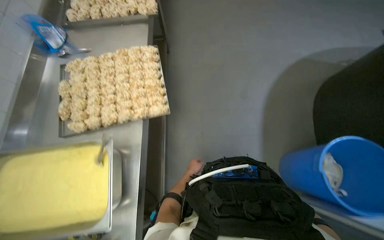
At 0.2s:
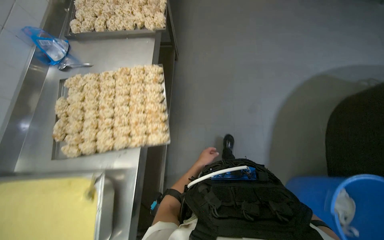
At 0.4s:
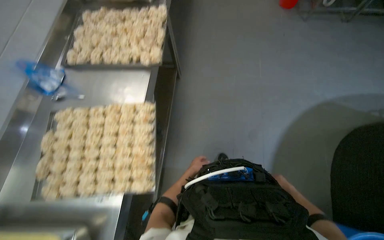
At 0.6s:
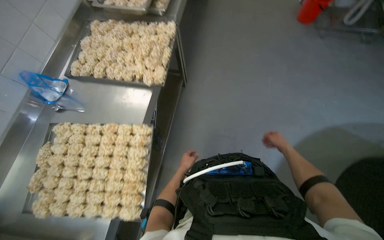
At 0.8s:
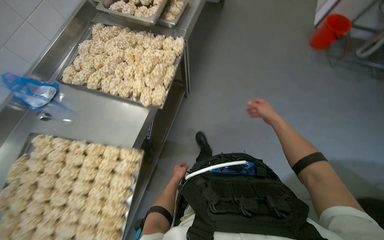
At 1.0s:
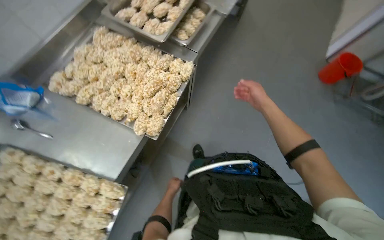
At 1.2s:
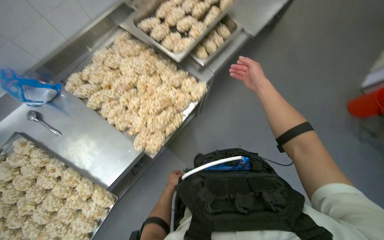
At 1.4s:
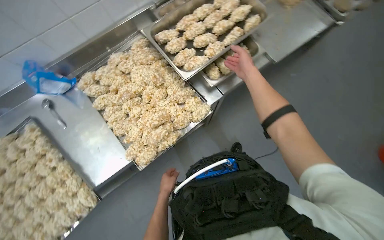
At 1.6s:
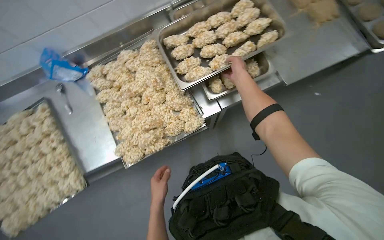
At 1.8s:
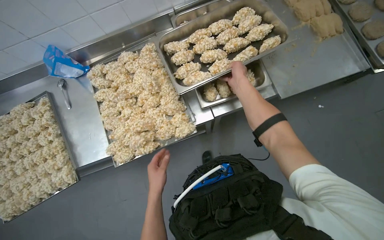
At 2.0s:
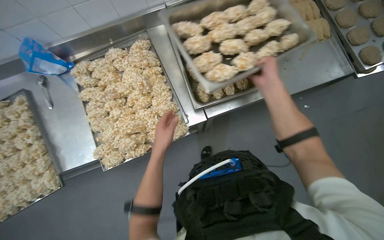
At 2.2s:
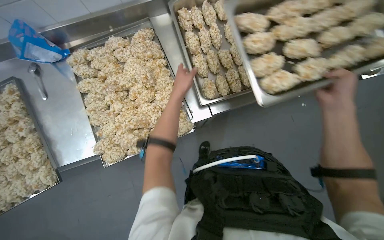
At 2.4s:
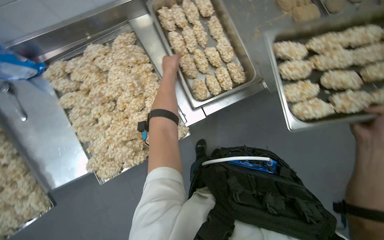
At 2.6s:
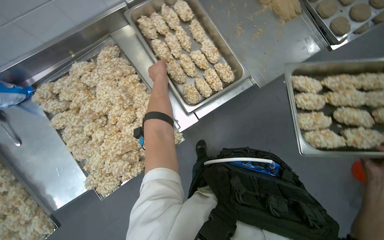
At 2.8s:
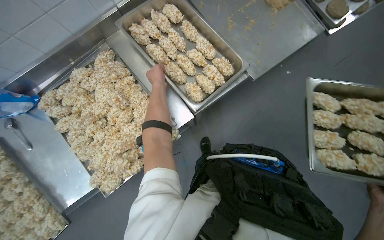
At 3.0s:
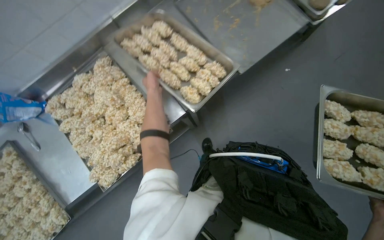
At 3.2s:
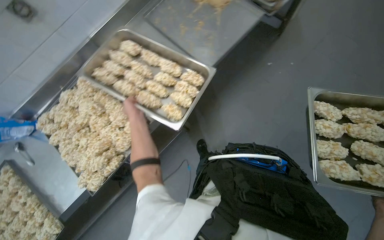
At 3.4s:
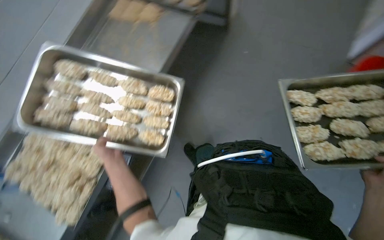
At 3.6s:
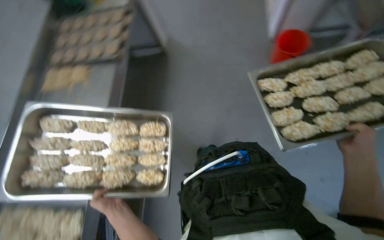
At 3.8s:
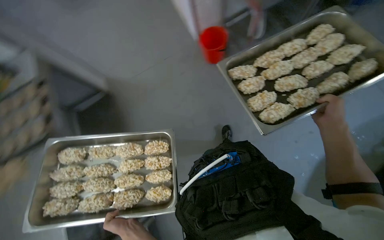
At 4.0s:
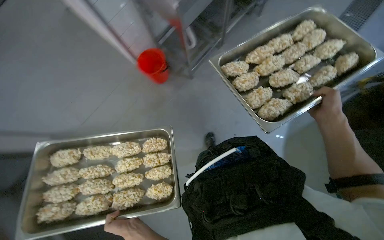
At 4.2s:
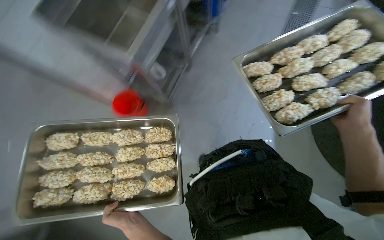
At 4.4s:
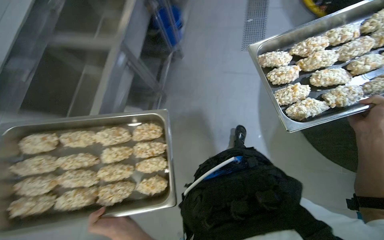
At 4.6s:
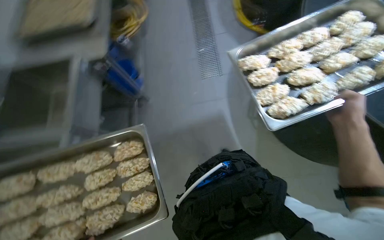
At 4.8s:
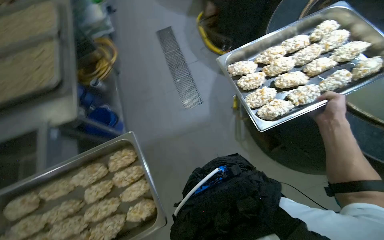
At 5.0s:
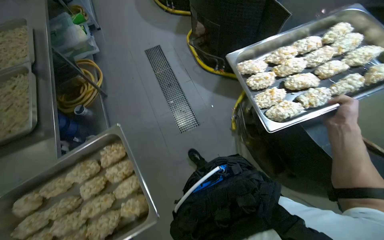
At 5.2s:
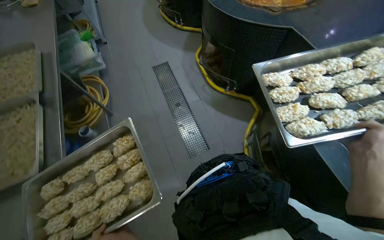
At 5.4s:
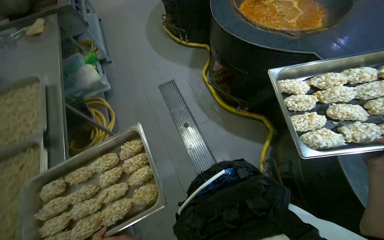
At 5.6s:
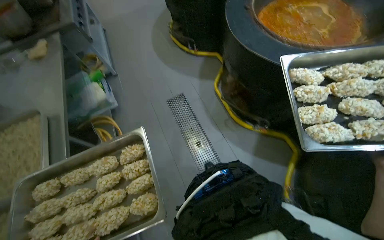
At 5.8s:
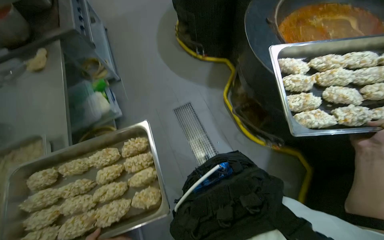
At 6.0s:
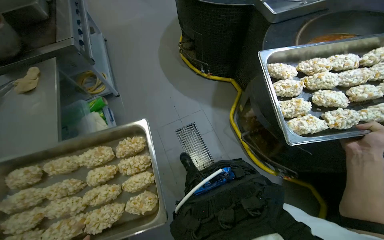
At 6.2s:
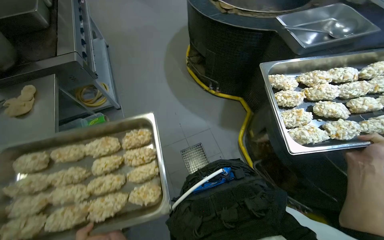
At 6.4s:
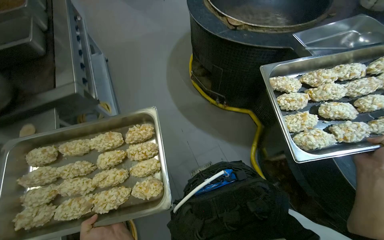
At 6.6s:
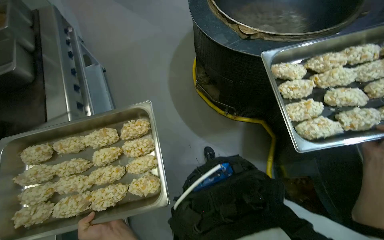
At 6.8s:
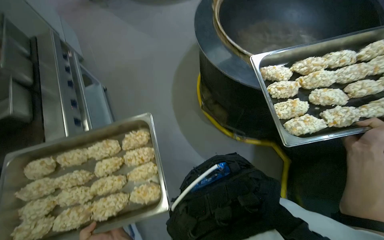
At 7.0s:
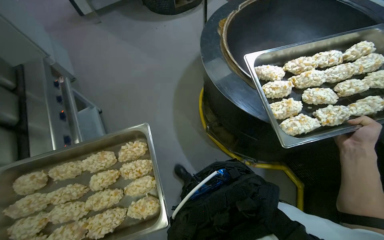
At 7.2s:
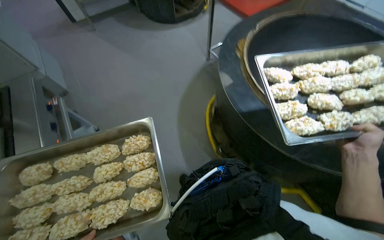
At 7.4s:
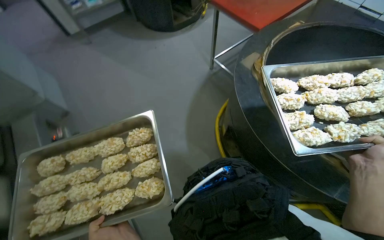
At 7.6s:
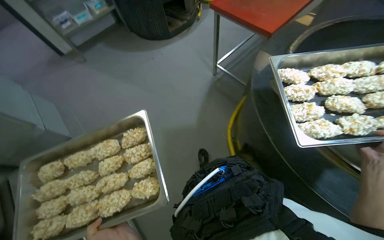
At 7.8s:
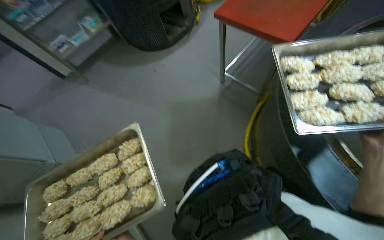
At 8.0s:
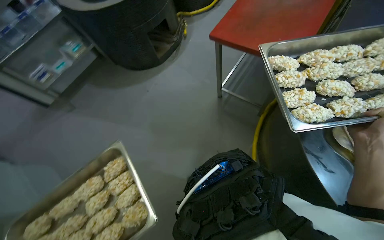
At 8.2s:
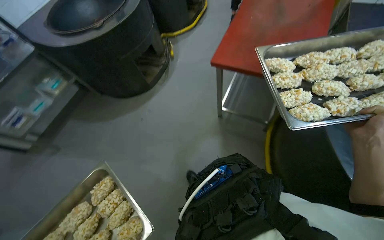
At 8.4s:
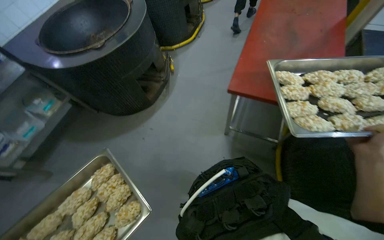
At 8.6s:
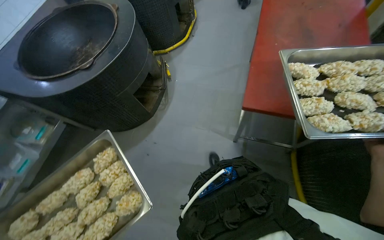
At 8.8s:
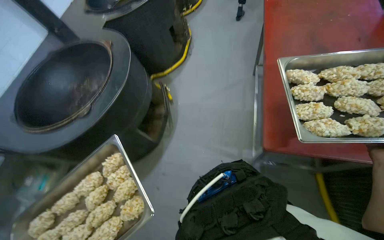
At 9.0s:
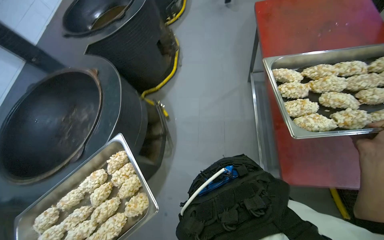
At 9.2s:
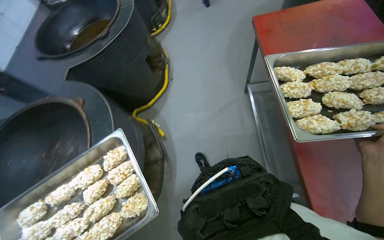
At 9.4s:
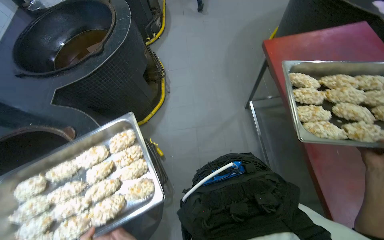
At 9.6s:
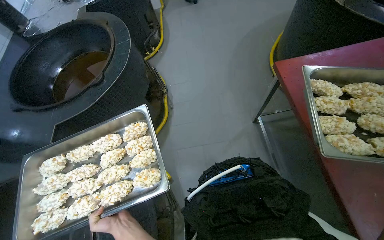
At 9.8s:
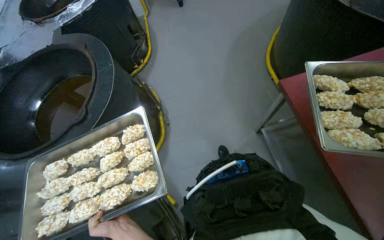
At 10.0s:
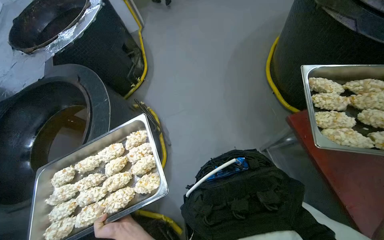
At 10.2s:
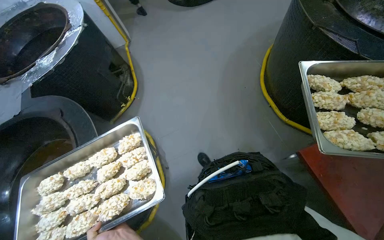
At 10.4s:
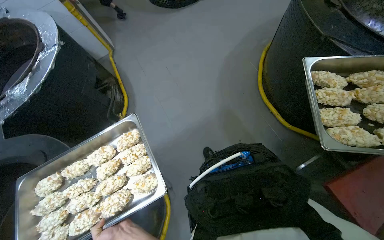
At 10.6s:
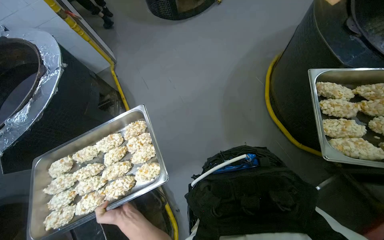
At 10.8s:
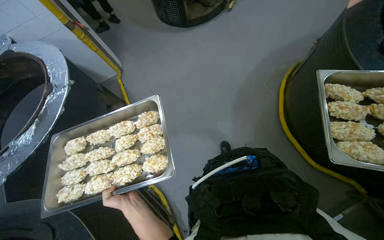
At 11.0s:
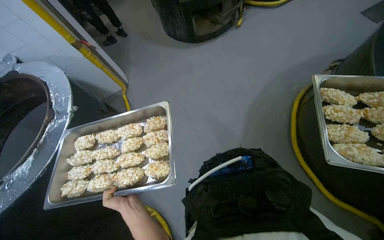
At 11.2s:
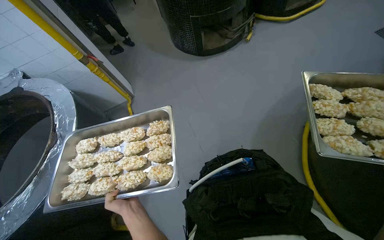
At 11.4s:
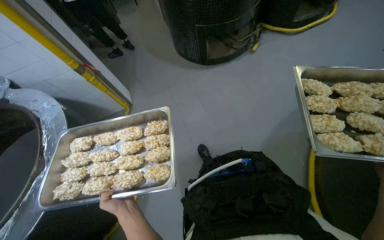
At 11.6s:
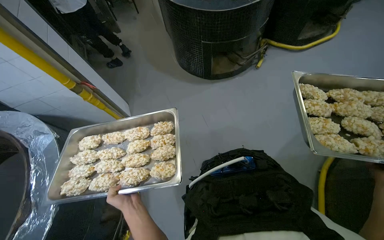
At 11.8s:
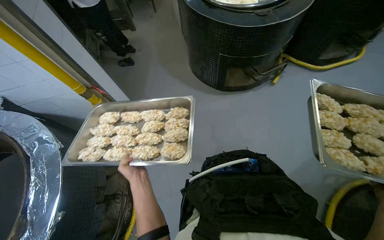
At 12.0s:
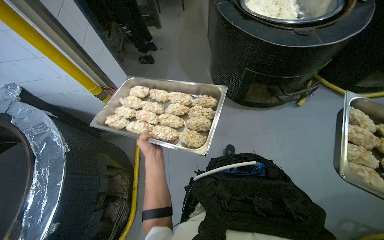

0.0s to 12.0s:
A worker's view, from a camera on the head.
Job: cooking food.
The whole recording: Transporting food trays to oven. The worker carries two trays of prepared food items and hands them to a coworker to place in the oven.
0.0s to 1.6s: The camera travels approximately 1 m. The head rotates about 70 degrees to the left.
1.6s to 3.0s: The left hand heads up the picture, covering some 40 cm.
7.6s to 9.0s: The camera pitches upward, by some 15 degrees.
10.4s to 12.0s: The head turns to the left by some 35 degrees. The view tilts about 15 degrees upward.

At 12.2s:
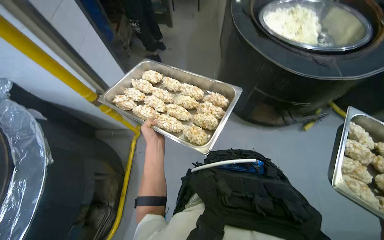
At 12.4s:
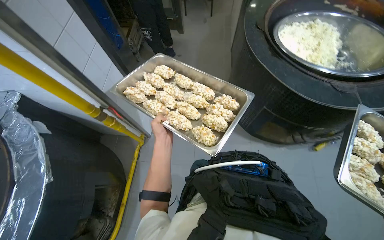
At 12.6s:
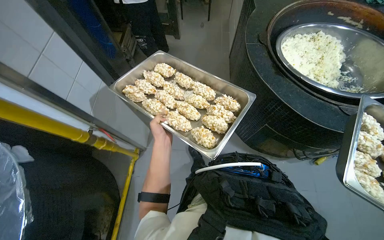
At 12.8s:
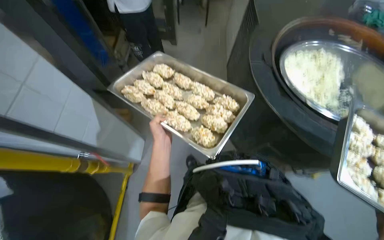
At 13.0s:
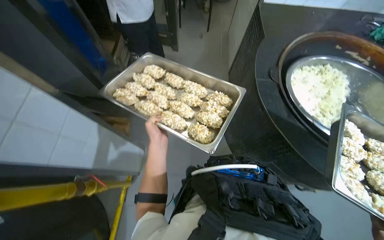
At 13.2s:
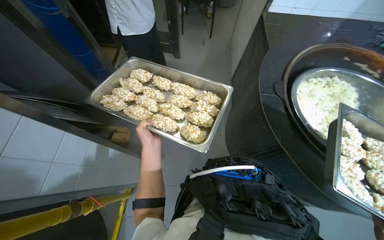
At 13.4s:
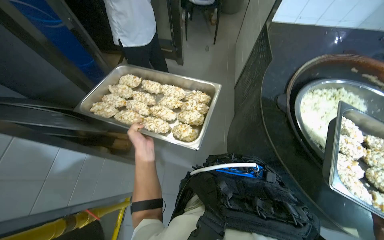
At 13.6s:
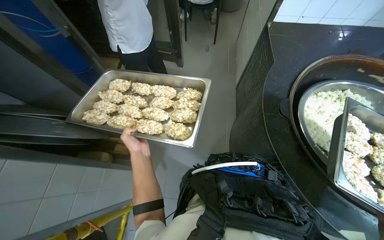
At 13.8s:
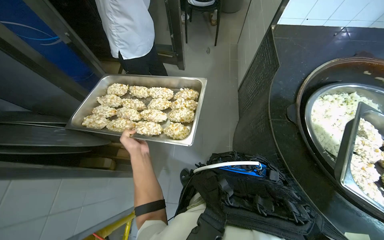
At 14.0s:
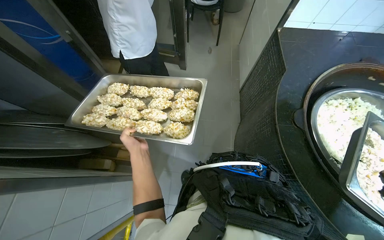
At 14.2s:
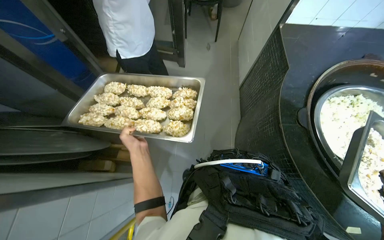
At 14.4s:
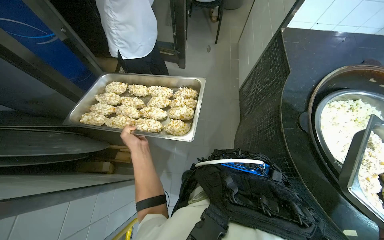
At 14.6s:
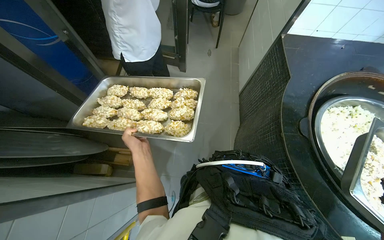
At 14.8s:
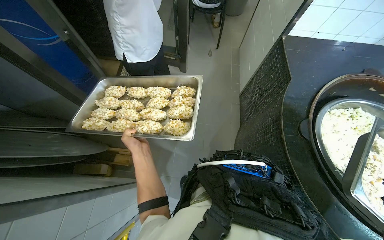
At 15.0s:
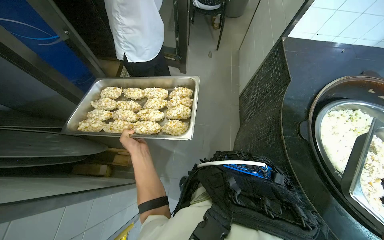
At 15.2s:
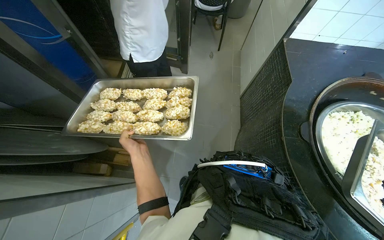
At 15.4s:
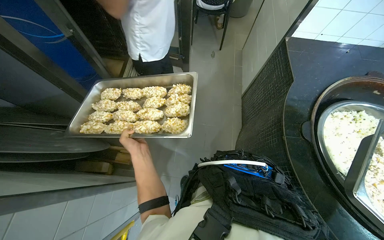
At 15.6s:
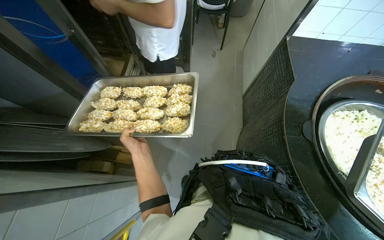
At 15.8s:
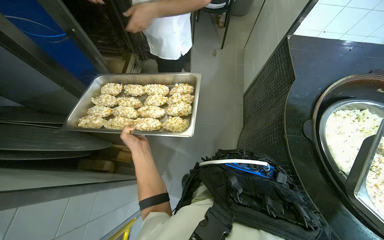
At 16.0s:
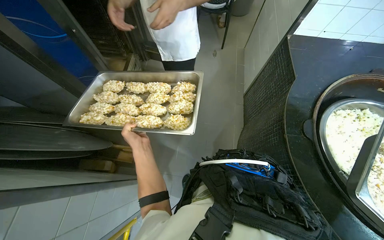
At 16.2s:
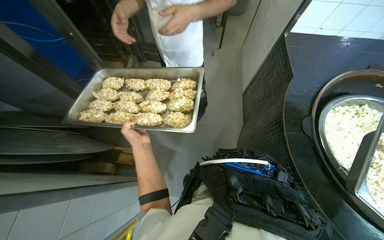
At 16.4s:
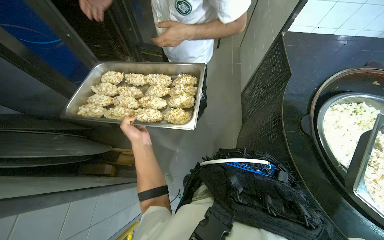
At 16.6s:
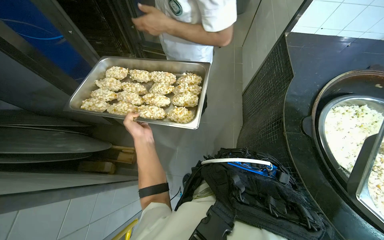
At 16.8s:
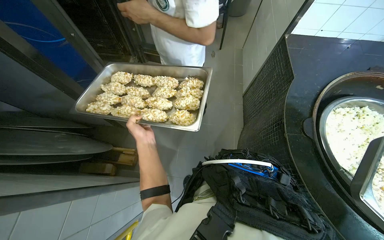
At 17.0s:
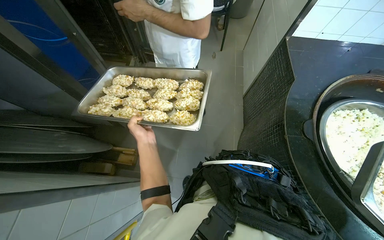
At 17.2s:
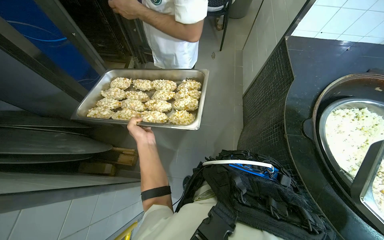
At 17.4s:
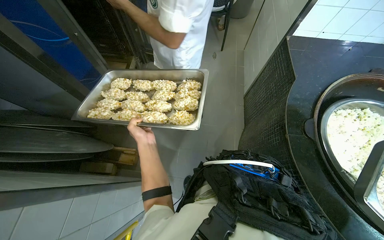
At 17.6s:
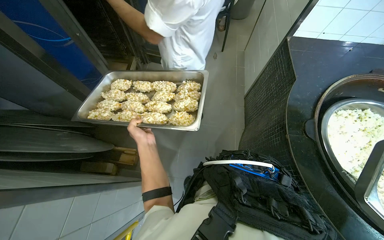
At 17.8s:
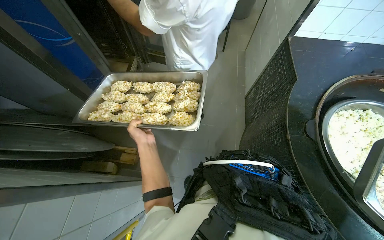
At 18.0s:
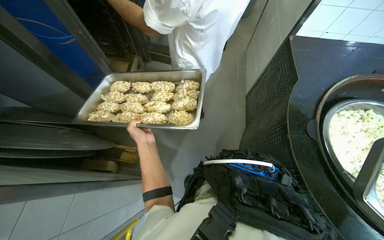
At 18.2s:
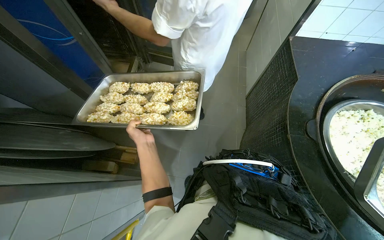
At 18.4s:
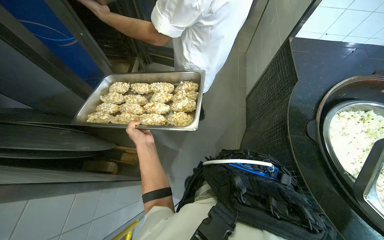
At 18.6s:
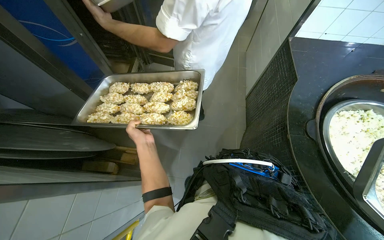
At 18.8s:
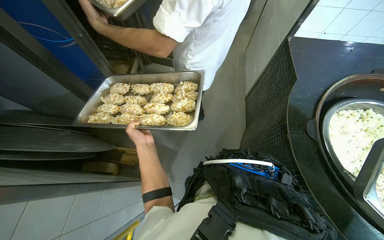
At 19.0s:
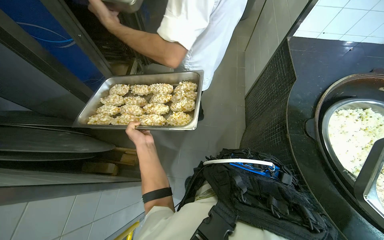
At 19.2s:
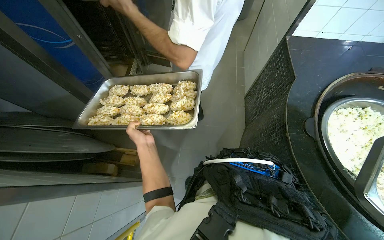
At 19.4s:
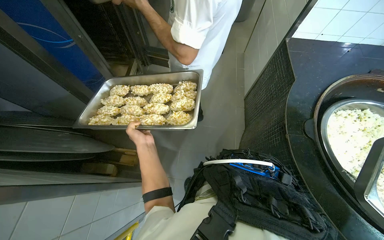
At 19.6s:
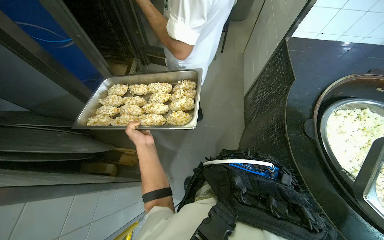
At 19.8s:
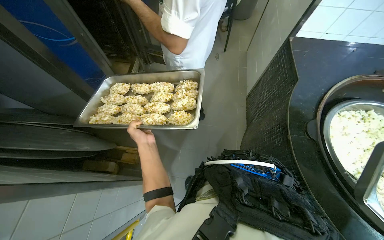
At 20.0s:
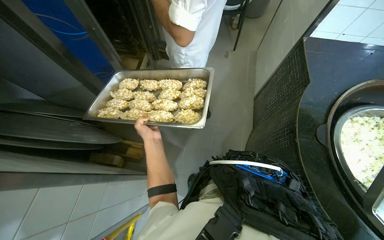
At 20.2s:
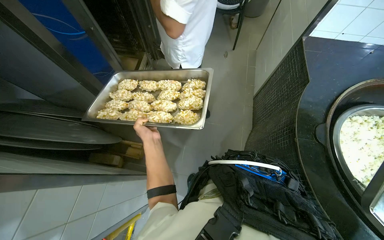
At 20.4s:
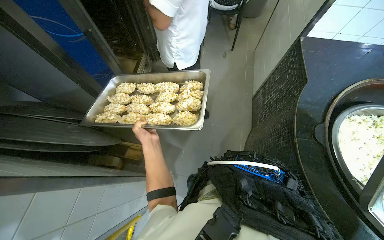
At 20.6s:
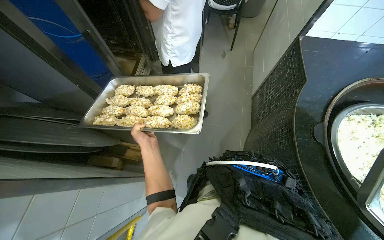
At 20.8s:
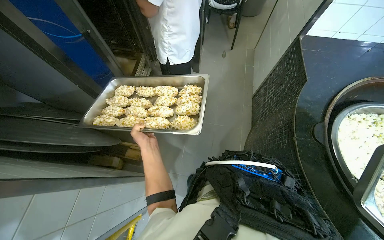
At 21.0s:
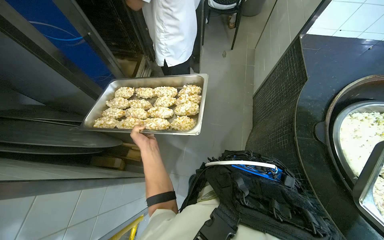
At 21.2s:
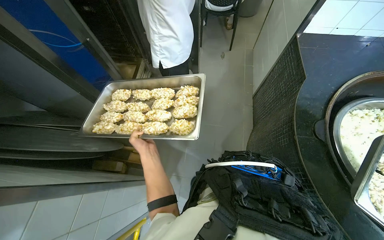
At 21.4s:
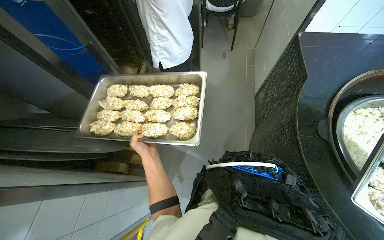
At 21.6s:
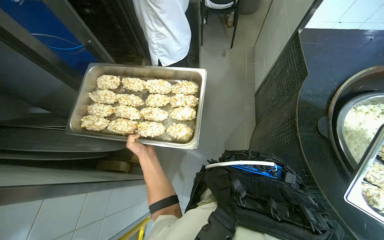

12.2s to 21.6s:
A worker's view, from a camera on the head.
Job: cooking food.
The whole recording: Transporting food trays to oven. The worker carries two trays of prepared food items and hands them to a coworker to place in the oven.
12.2s to 13.8s: The camera pitches upward, by approximately 20 degrees.
13.8s to 15.4s: The wearer moves approximately 40 cm.
